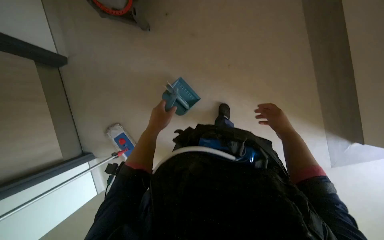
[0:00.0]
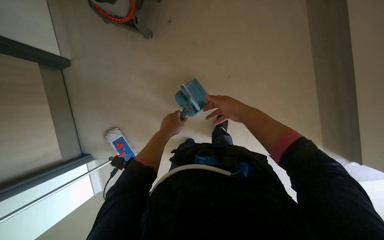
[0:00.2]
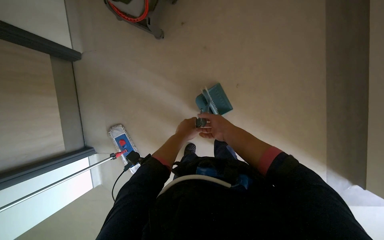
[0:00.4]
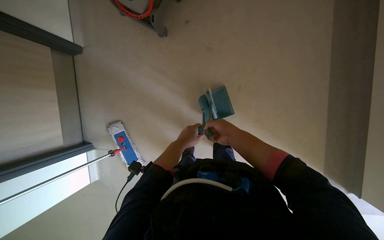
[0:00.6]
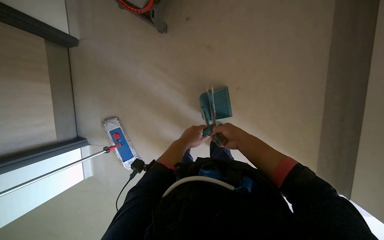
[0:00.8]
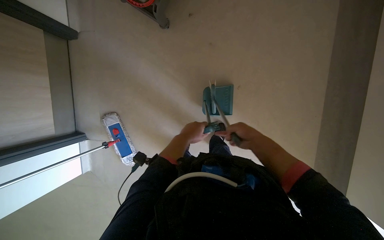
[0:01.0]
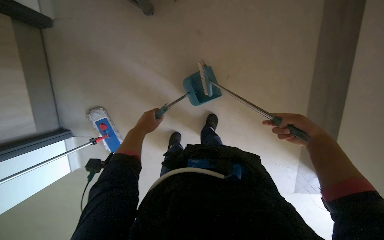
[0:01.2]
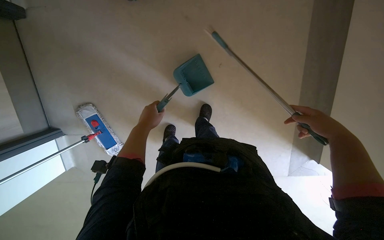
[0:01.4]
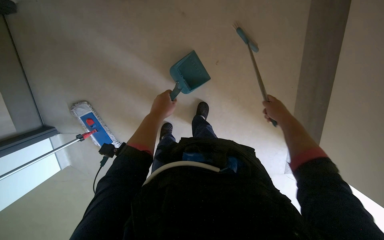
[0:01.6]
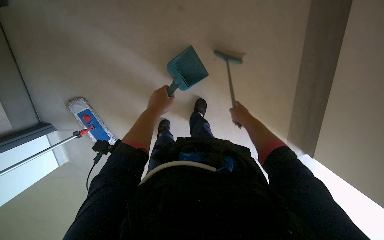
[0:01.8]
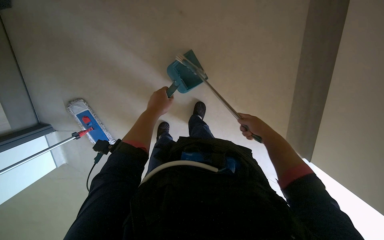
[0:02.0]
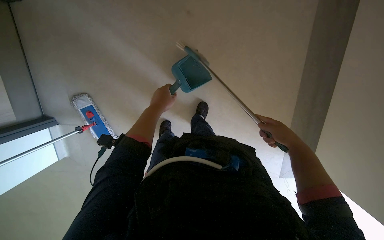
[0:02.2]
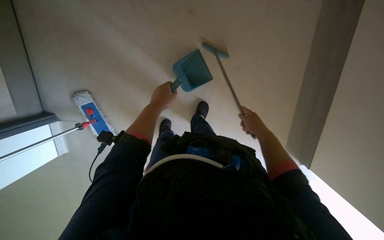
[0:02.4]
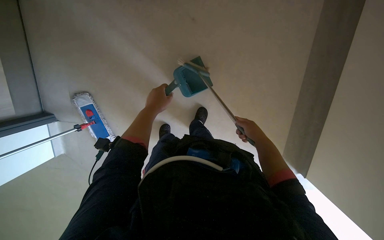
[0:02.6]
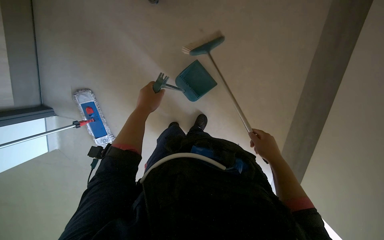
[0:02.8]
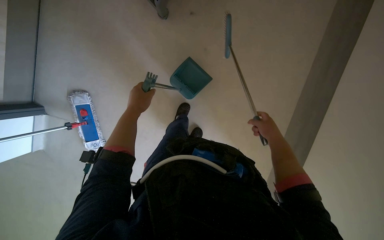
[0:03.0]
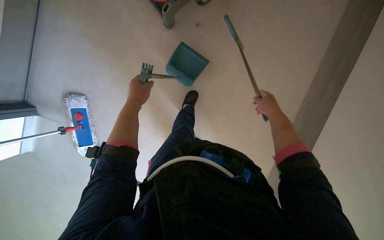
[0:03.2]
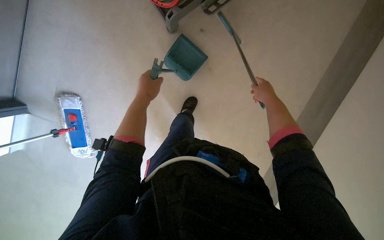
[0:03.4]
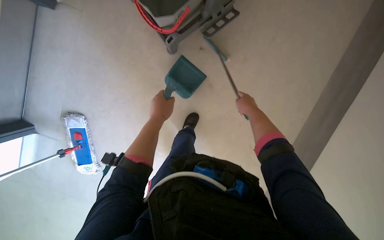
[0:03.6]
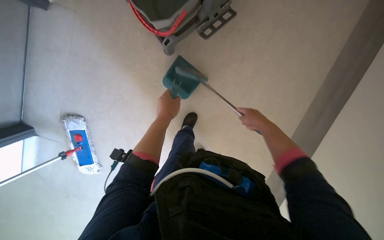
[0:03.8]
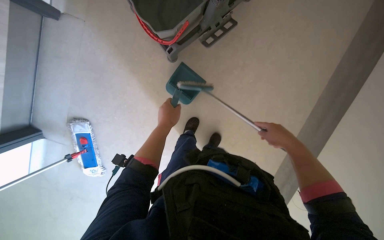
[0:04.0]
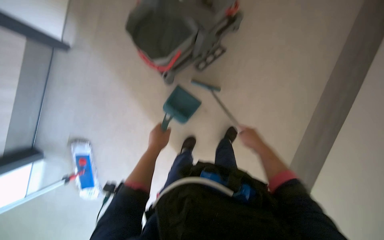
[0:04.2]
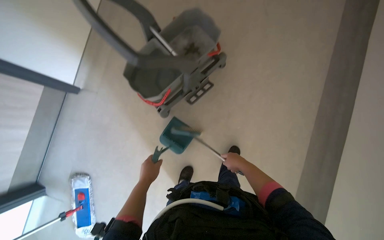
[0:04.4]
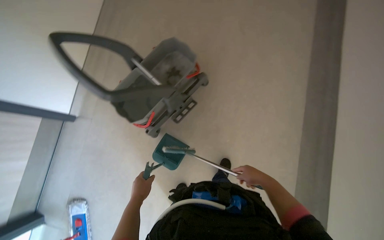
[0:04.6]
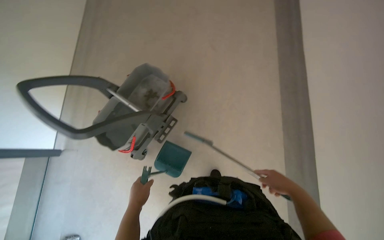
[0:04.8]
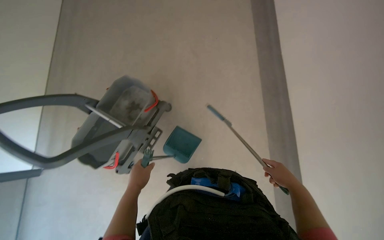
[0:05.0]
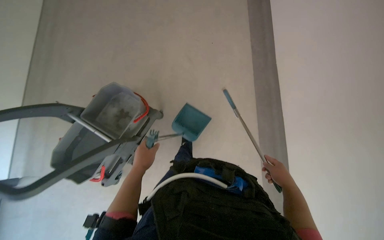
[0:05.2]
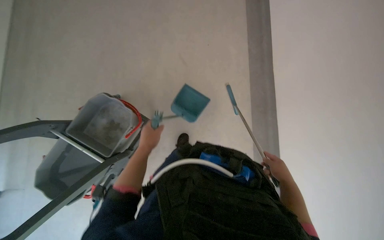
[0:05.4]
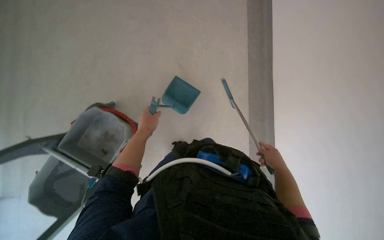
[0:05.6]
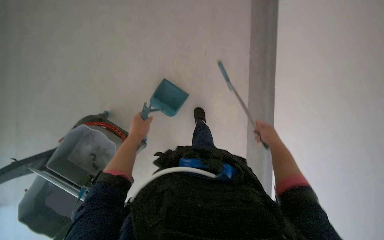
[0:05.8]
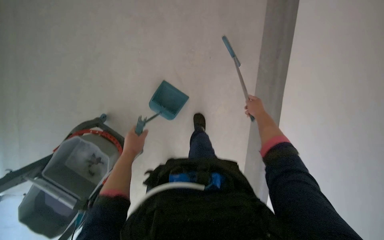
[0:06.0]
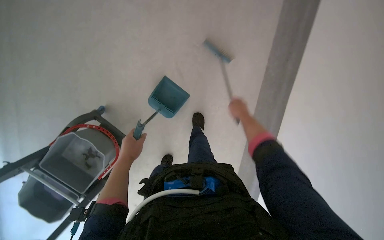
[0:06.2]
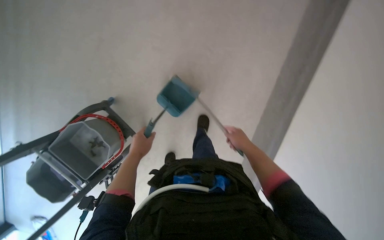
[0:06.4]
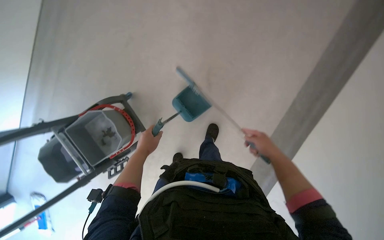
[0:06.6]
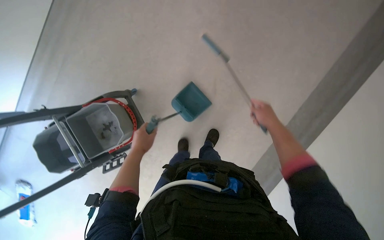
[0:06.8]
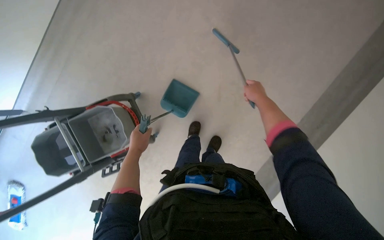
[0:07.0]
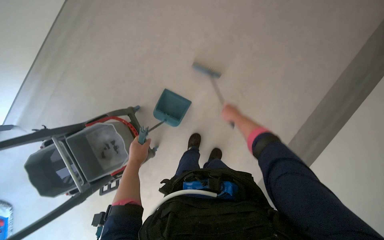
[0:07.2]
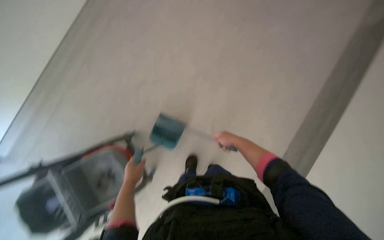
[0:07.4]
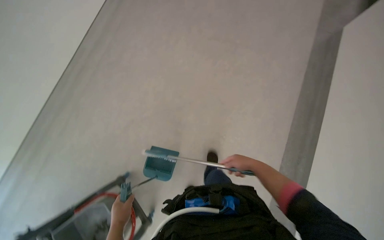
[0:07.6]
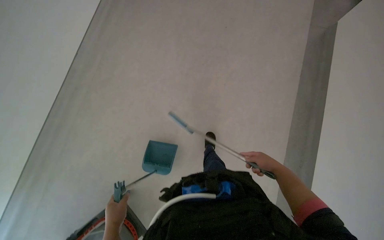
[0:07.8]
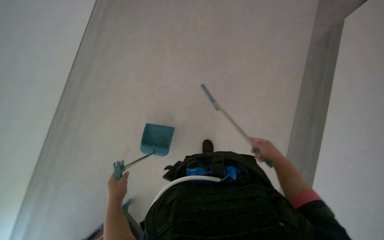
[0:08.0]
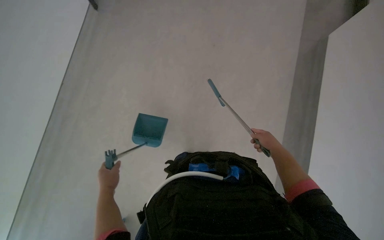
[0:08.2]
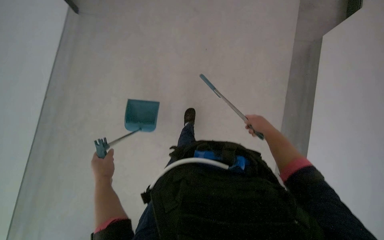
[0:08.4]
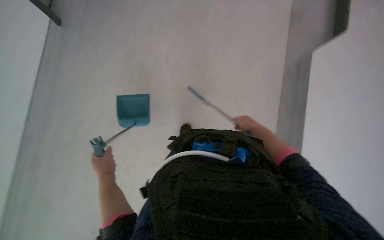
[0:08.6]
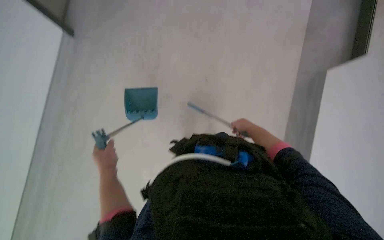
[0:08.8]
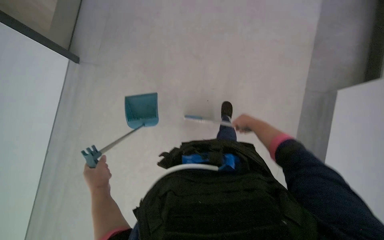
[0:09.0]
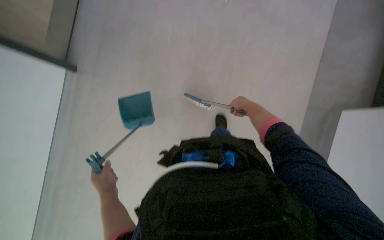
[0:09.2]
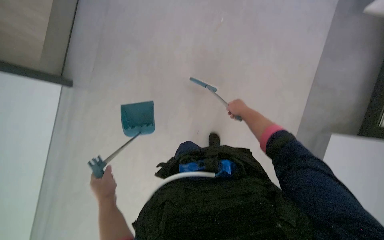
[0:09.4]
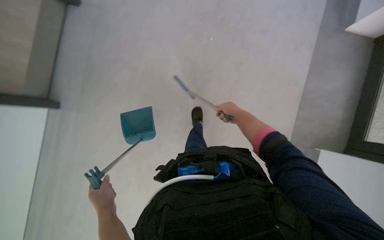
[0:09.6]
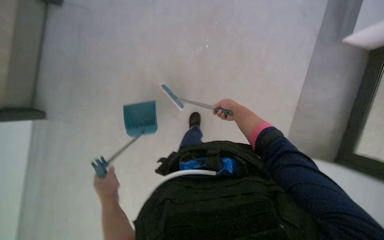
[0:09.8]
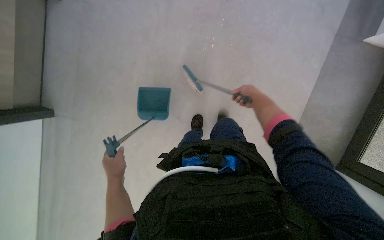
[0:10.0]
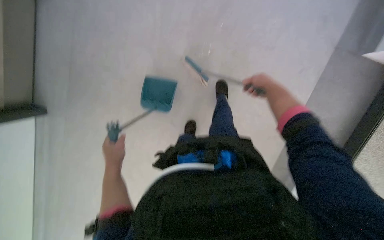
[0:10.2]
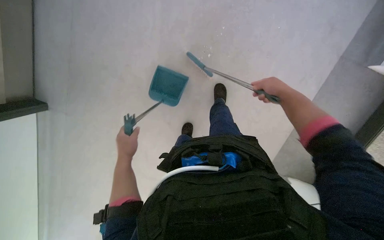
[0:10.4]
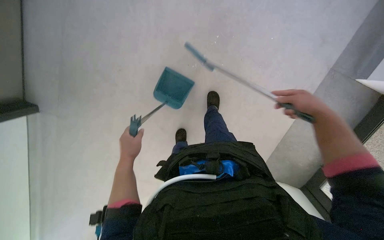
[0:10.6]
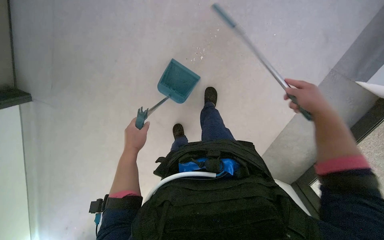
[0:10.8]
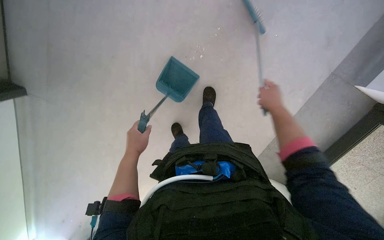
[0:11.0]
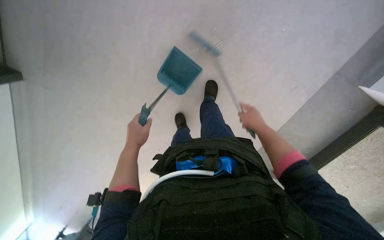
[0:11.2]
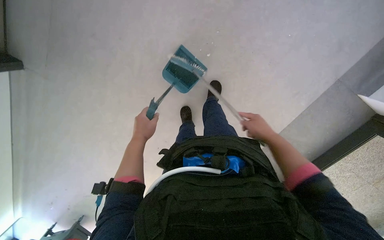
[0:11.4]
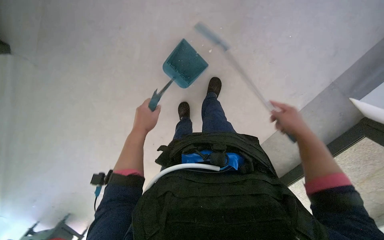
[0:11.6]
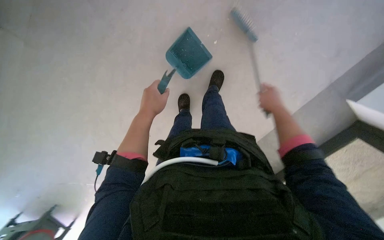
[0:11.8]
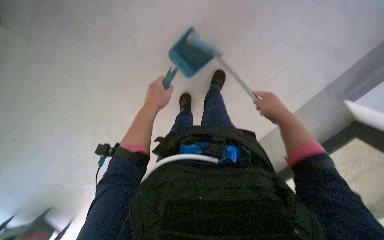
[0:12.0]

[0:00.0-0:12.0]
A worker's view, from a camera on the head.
Job: sweeping floor.
The whole recording: Sweeping hallway floor. The worker sweeps the hallway floor with a broom and dustpan.
0:00.0 to 0:01.6: The left hand goes left and right, approximately 15 cm each way, reversing 2 times. Meanwhile the right hand goes left and right, about 30 cm each way, reversing 2 times.
0:01.6 to 0:03.0: The left hand goes roughly 10 cm to the left.
0:03.0 to 0:04.4: The view tips upward by some 25 degrees.
0:04.4 to 0:06.0: The head rotates roughly 35 degrees to the right. The view tips upward by approximately 15 degrees. The left hand shifts some 60 cm up the picture, while the right hand moves to the right and up the picture, some 60 cm.
0:06.0 to 0:07.6: The view tilts approximately 30 degrees upward.
0:07.6 to 0:09.0: The camera pitches downward, by approximately 10 degrees. The right hand heads farther from the camera, covering approximately 10 cm.
0:09.0 to 0:10.4: The right hand moves nearer to the camera and up the picture, roughly 20 cm. The left hand is displaced up the picture by approximately 10 cm.

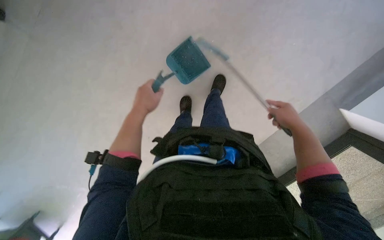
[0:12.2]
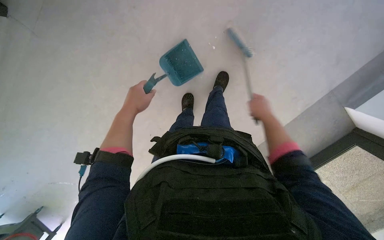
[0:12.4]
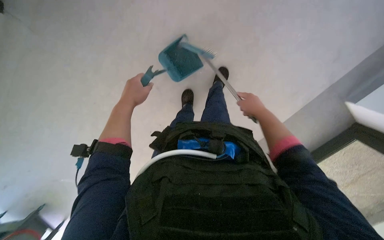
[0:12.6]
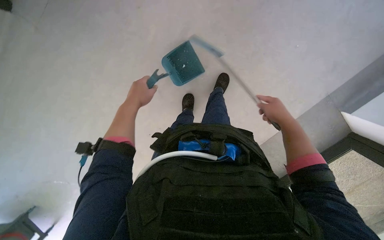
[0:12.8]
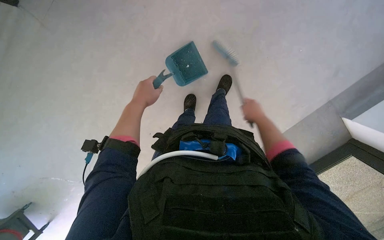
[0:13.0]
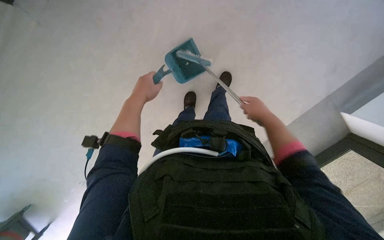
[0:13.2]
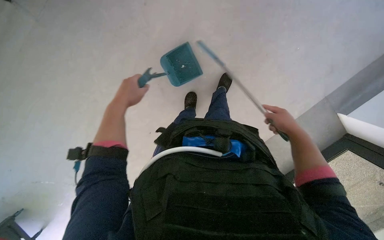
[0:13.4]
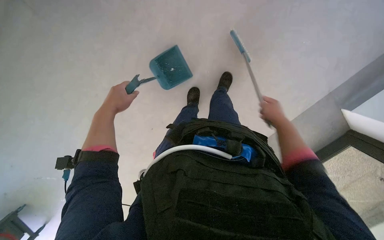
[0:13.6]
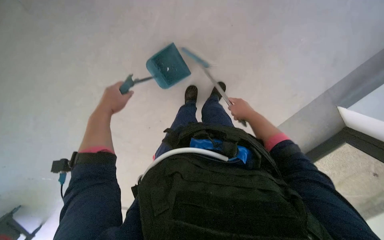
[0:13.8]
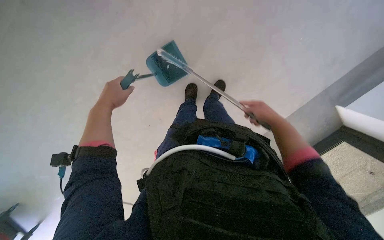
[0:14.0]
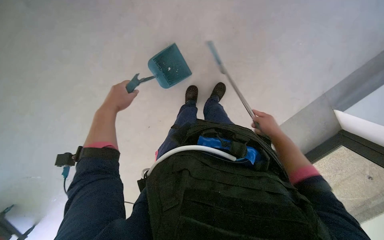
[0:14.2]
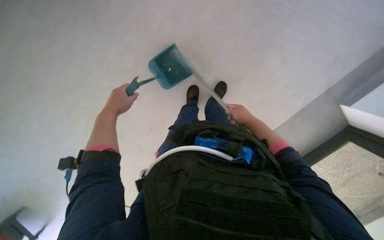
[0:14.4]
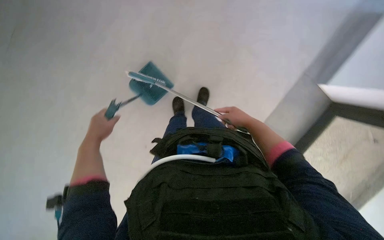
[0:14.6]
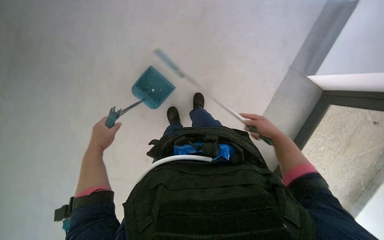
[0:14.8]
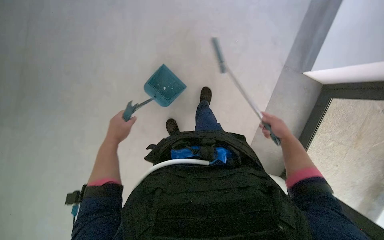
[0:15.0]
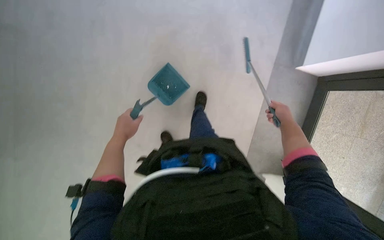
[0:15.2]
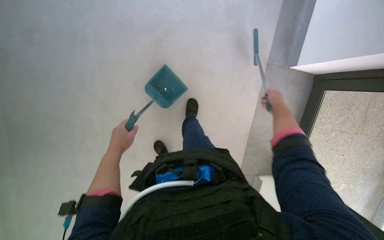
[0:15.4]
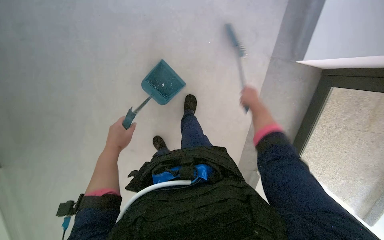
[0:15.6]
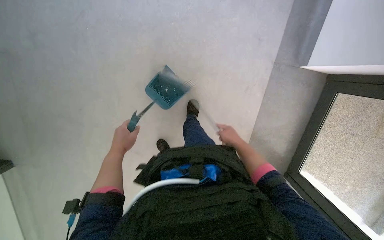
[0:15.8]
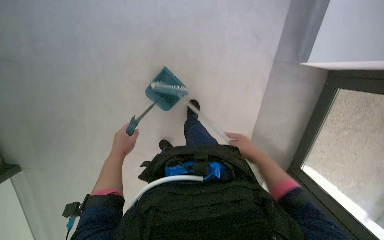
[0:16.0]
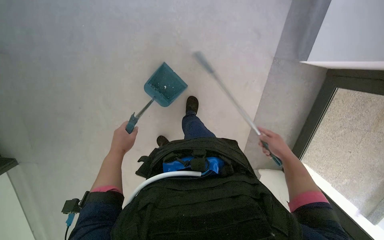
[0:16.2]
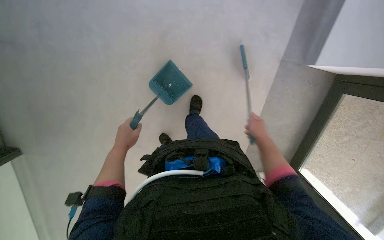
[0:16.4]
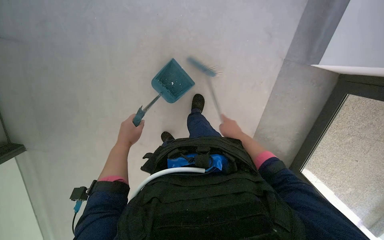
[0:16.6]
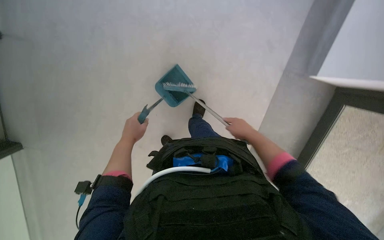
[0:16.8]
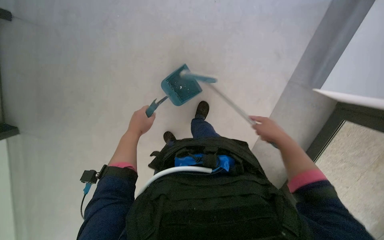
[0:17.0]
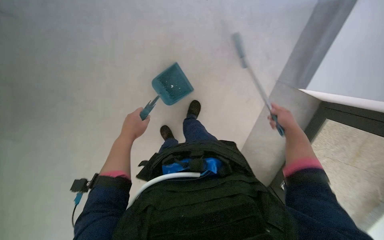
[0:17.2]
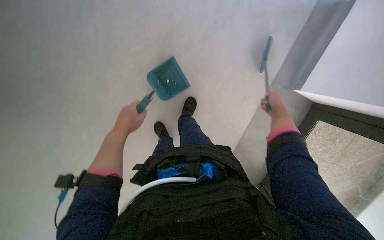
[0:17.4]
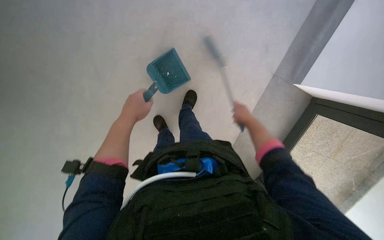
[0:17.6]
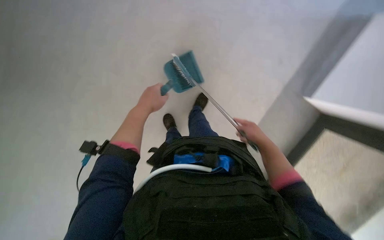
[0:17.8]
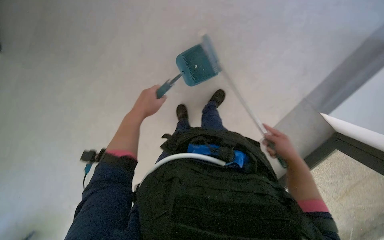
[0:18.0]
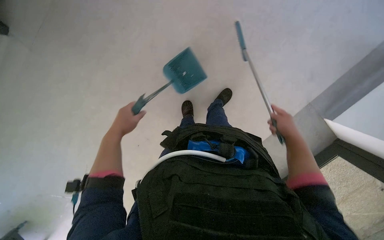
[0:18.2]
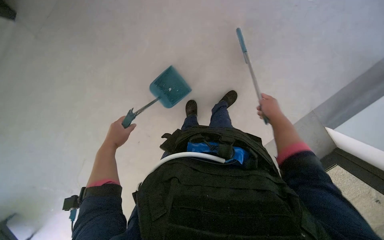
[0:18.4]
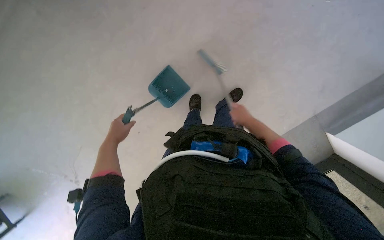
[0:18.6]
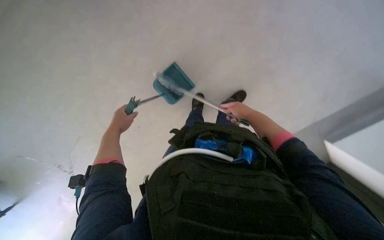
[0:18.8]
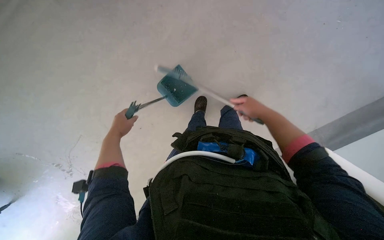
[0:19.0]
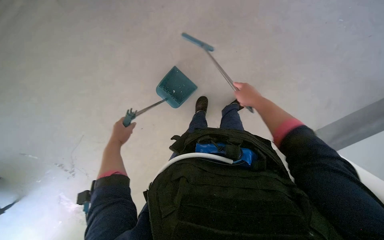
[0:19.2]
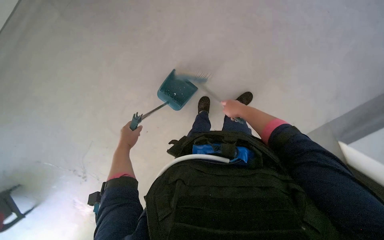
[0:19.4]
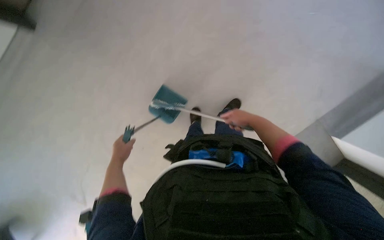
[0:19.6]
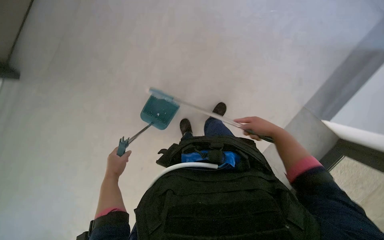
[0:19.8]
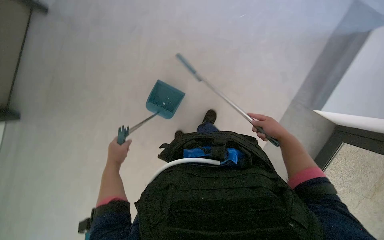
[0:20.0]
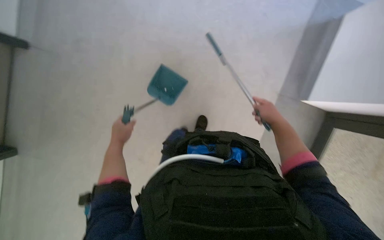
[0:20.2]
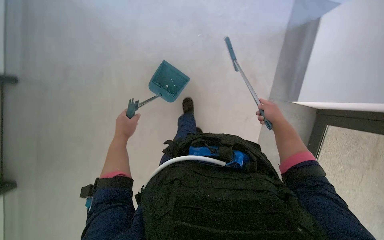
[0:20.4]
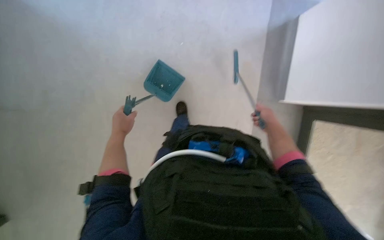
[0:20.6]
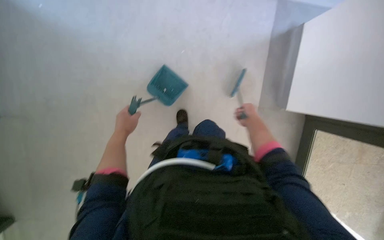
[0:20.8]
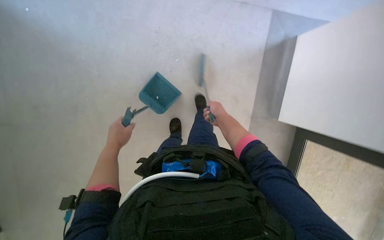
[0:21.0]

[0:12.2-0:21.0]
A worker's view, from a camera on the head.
Job: sweeping floor.
The whole recording: Sweeping hallway floor. The worker sweeps the hallway floor with a broom and dustpan.
0:12.2 to 0:13.6: The left hand goes approximately 10 cm to the left.
0:13.6 to 0:15.2: The right hand moves left and right over some 15 cm, changing direction 3 times.
0:15.2 to 0:16.6: The right hand moves up and down the picture over some 20 cm, changing direction 2 times.
0:16.6 to 0:18.0: The scene rotates clockwise by roughly 25 degrees. The right hand travels nearer to the camera and to the right by roughly 15 cm.
0:18.0 to 0:19.6: The left hand is displaced to the left and down the picture by approximately 20 cm. Meanwhile the right hand travels up the picture and to the left by some 20 cm.
0:19.6 to 0:21.0: The left hand is displaced nearer to the camera by some 10 cm.